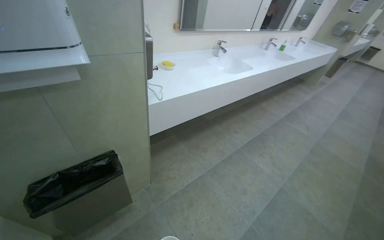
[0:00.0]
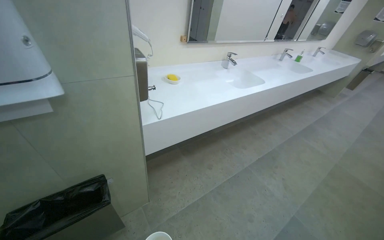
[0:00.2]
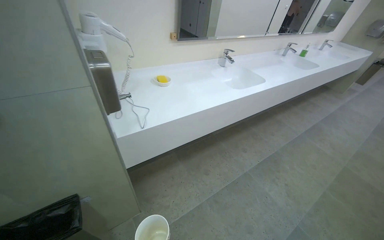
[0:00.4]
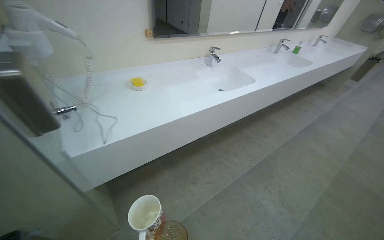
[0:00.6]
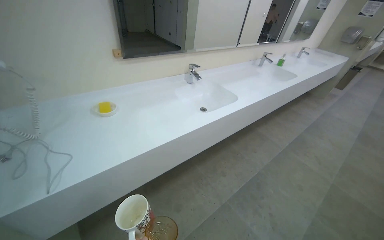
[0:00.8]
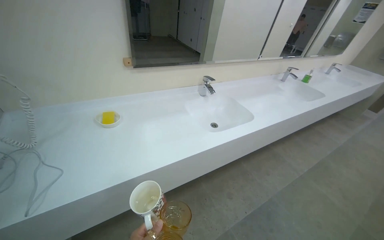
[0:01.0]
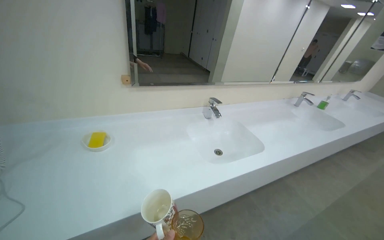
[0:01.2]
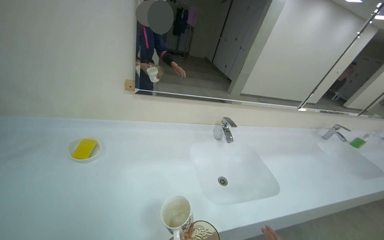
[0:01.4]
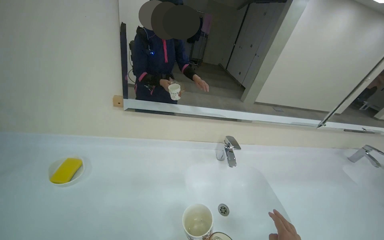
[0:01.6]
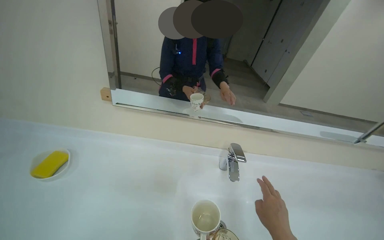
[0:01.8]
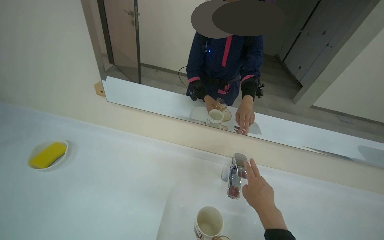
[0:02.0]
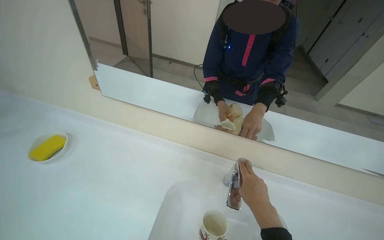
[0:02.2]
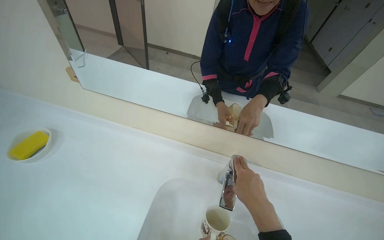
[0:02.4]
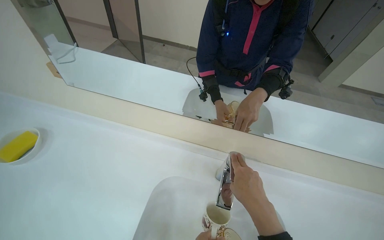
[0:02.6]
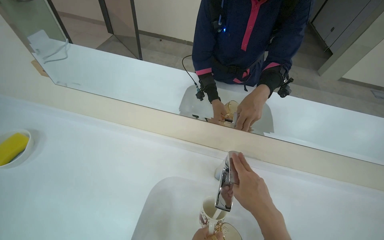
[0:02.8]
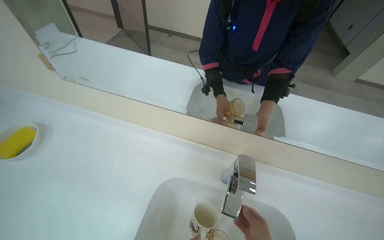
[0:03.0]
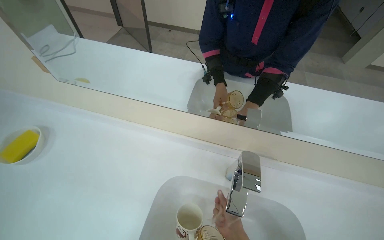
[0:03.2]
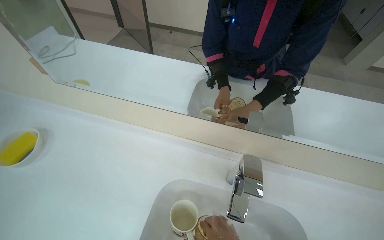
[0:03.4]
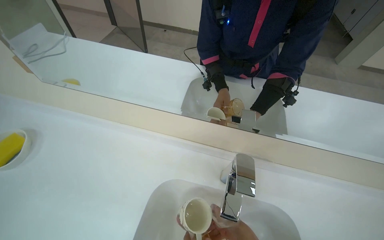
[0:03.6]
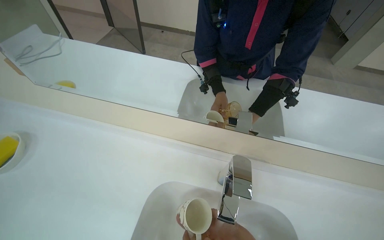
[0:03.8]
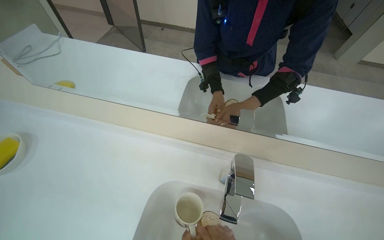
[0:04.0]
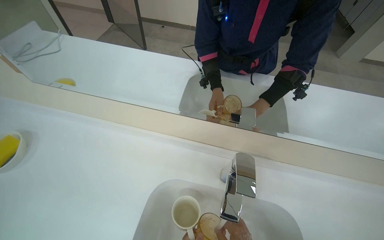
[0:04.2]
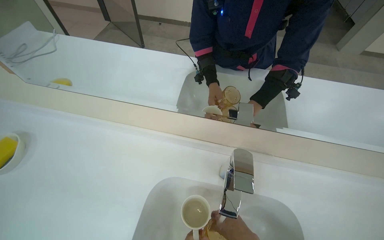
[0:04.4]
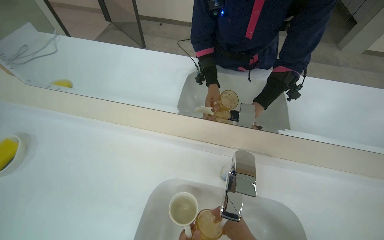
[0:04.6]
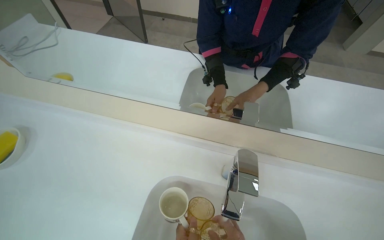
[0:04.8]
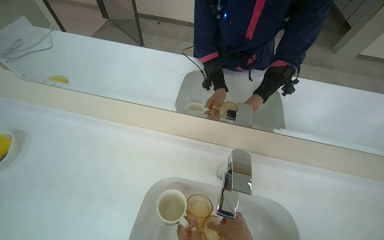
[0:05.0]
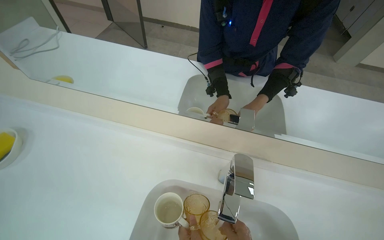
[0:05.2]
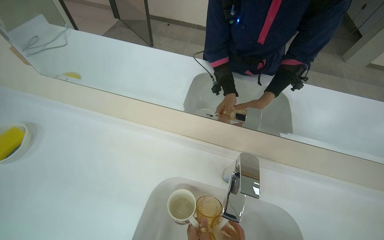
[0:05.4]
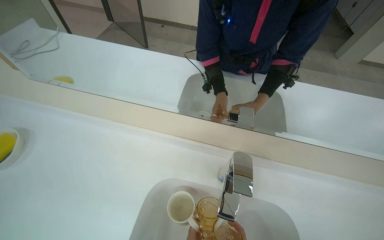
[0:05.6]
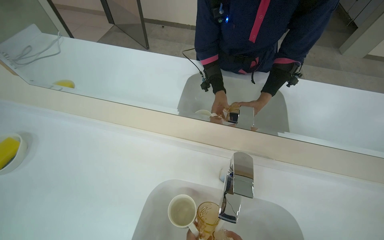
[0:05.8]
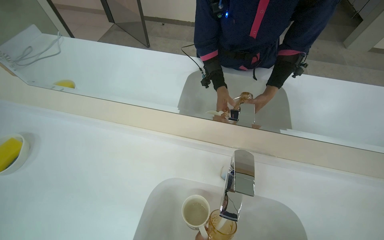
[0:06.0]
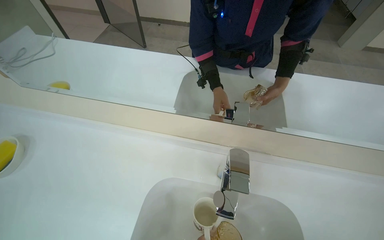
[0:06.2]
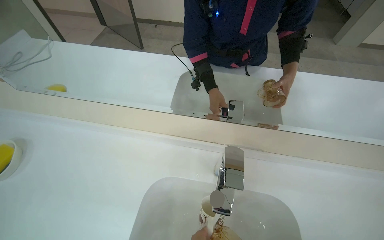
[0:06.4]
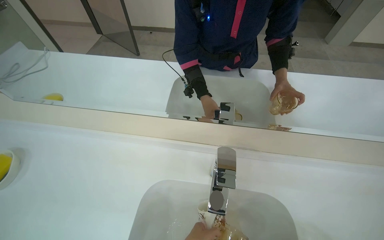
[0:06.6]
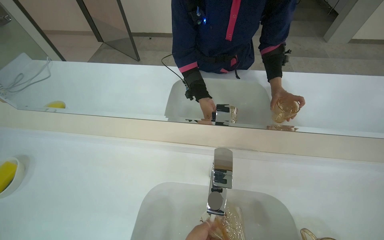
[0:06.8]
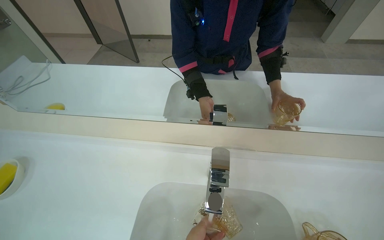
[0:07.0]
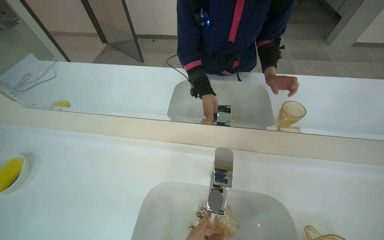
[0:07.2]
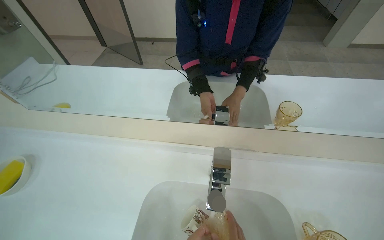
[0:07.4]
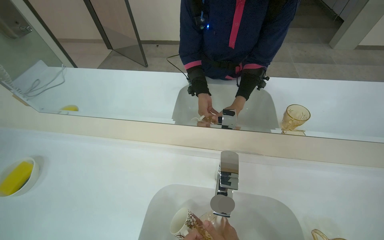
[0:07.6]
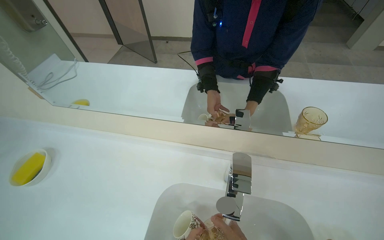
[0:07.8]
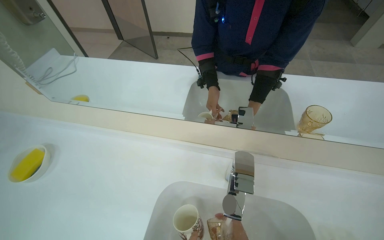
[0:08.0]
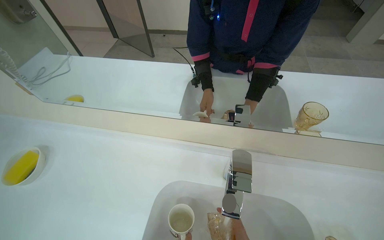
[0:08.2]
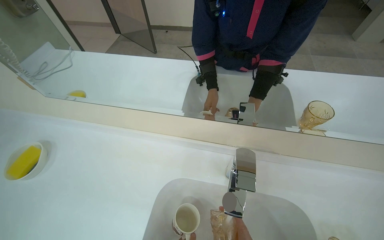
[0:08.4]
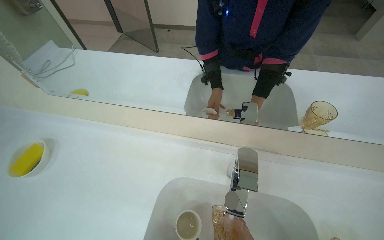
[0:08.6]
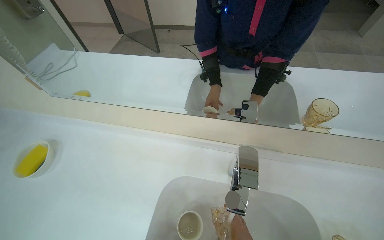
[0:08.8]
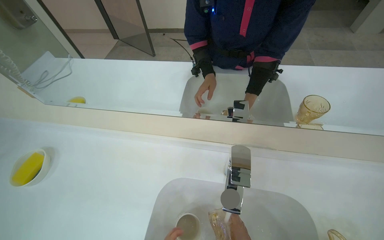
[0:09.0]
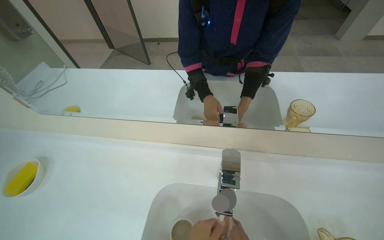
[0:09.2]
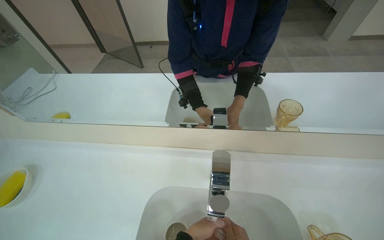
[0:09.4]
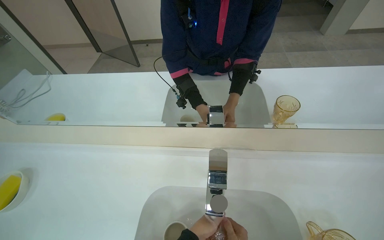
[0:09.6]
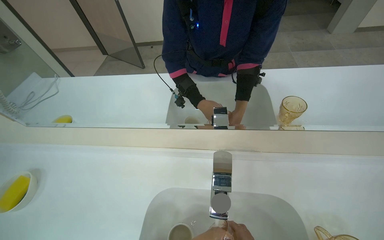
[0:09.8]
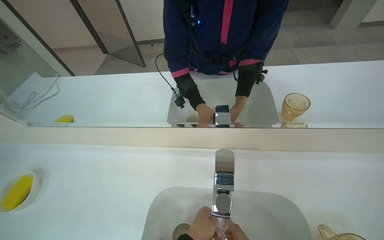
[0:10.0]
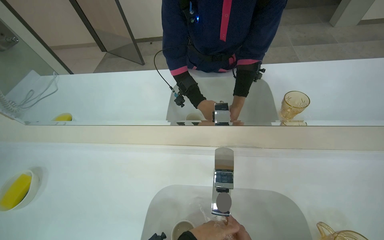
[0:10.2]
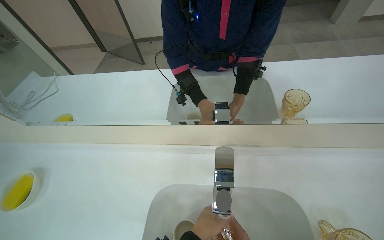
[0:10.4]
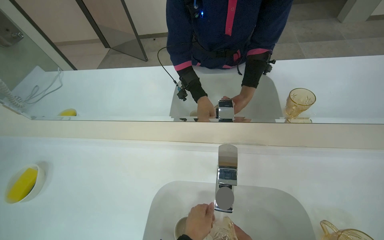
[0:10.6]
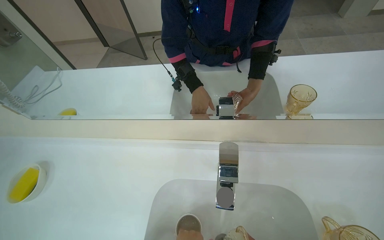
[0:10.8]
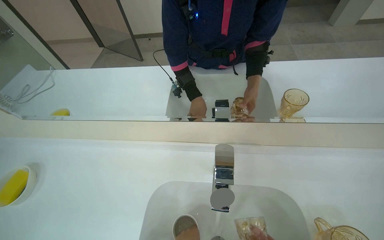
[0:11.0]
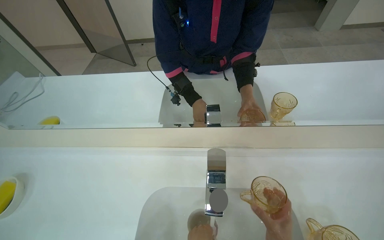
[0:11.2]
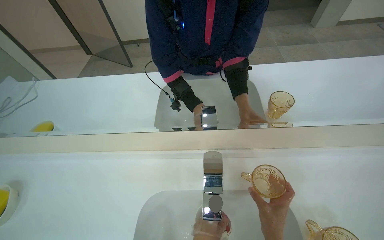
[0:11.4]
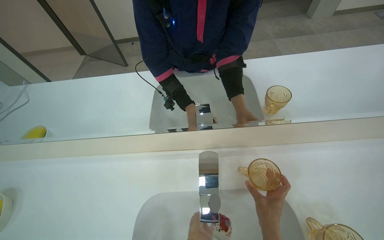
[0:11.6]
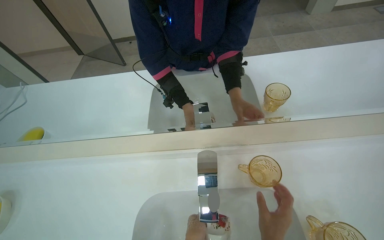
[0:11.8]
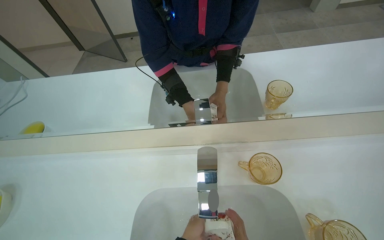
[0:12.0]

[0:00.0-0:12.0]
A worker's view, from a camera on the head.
Job: cleaning kitchen.
The whole recording: Washing cups in sink. The worker washes several cups in the sink.
0:00.0 to 0:01.6: The head travels about 1.5 m. The wearer's head swings approximately 30 degrees to the left. The view tilts roughly 10 degrees upward.
0:01.6 to 0:03.0: The head travels approximately 50 cm. The wearer's head swings roughly 25 degrees to the left. The wearer looks about 15 degrees further downward.

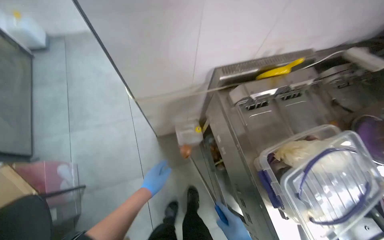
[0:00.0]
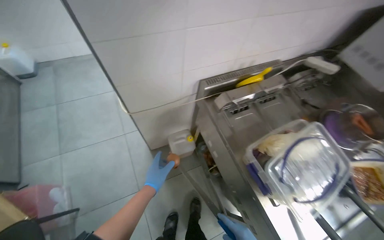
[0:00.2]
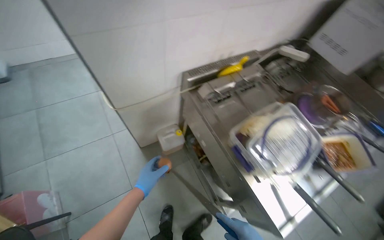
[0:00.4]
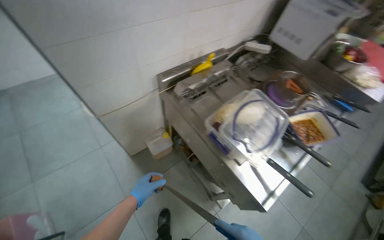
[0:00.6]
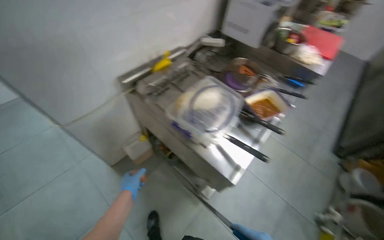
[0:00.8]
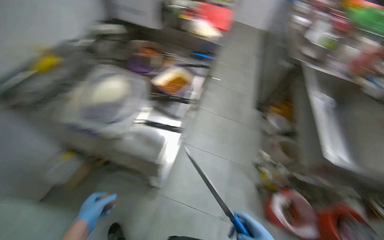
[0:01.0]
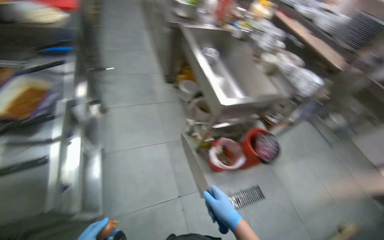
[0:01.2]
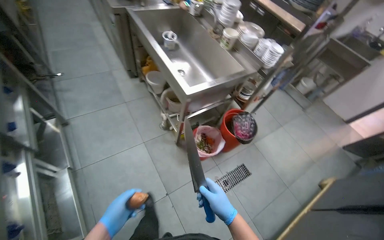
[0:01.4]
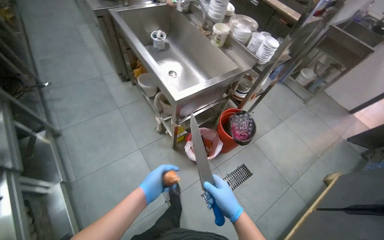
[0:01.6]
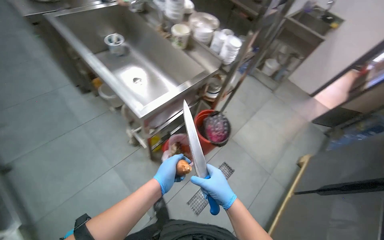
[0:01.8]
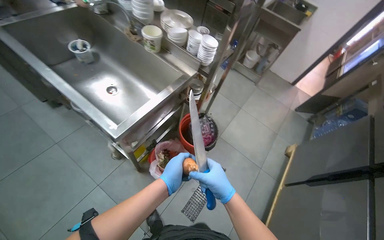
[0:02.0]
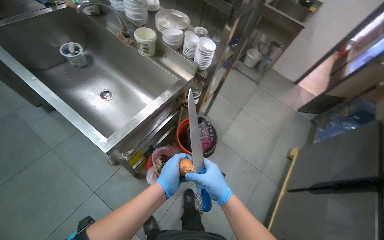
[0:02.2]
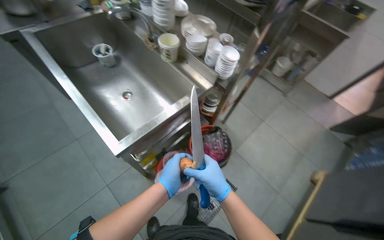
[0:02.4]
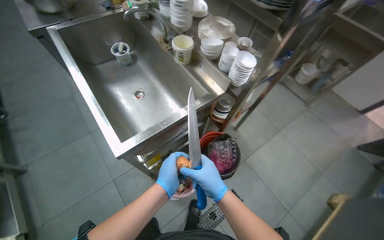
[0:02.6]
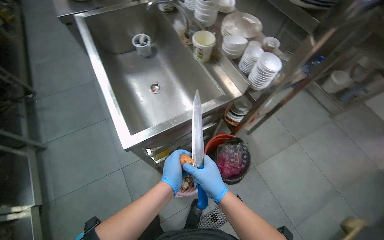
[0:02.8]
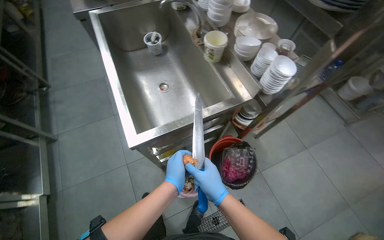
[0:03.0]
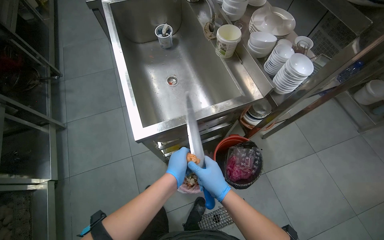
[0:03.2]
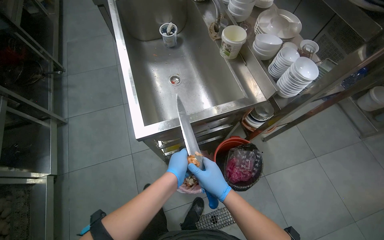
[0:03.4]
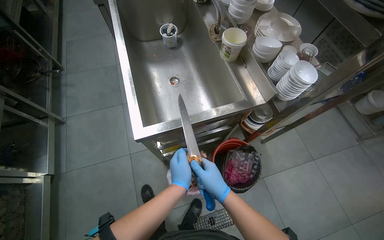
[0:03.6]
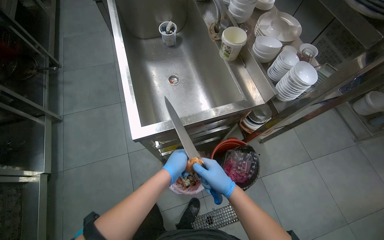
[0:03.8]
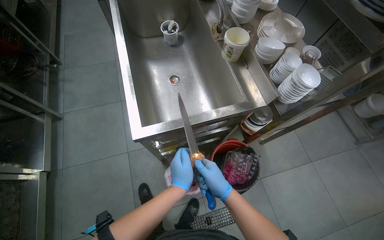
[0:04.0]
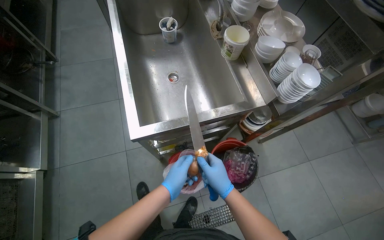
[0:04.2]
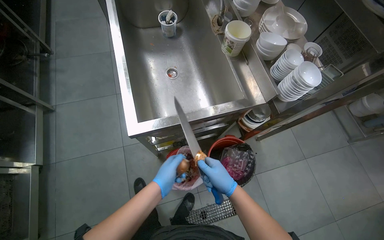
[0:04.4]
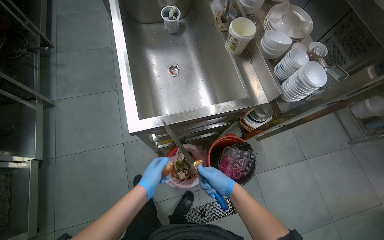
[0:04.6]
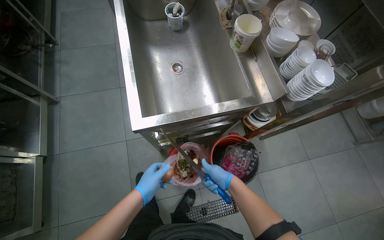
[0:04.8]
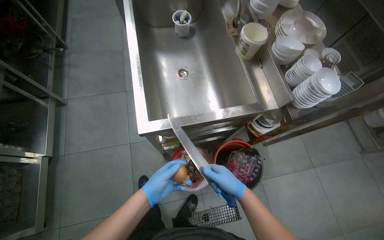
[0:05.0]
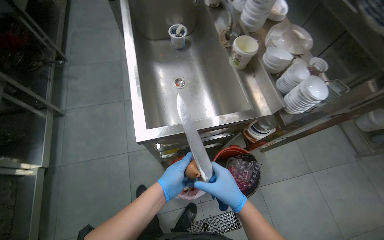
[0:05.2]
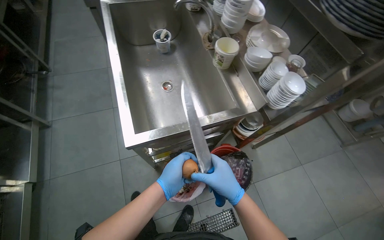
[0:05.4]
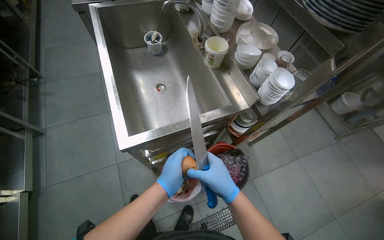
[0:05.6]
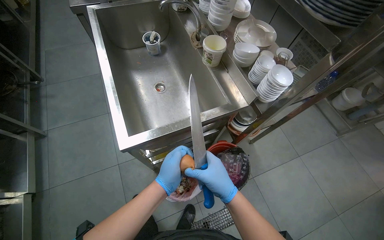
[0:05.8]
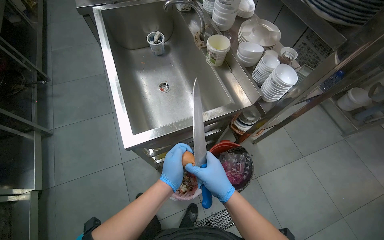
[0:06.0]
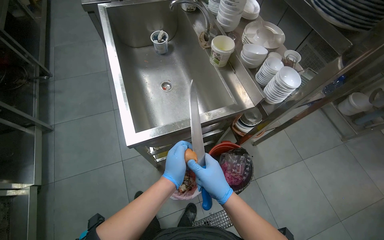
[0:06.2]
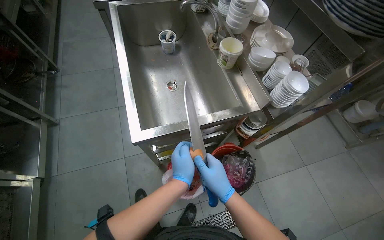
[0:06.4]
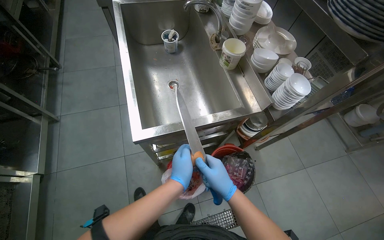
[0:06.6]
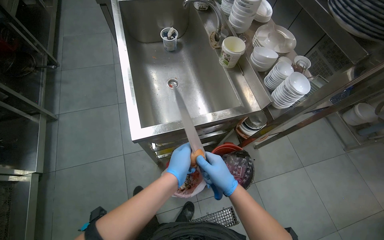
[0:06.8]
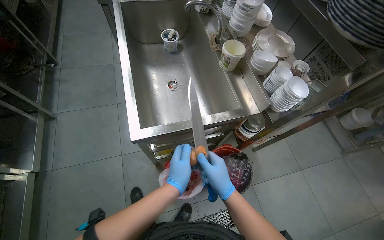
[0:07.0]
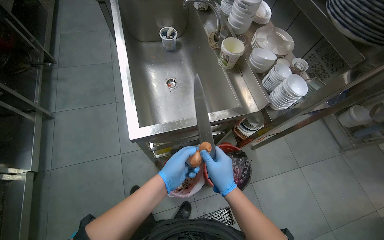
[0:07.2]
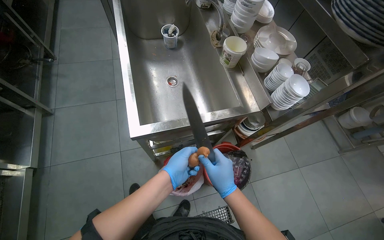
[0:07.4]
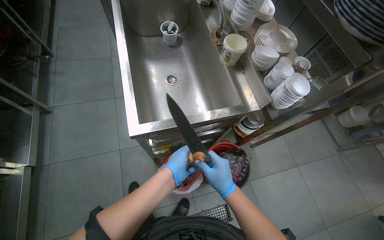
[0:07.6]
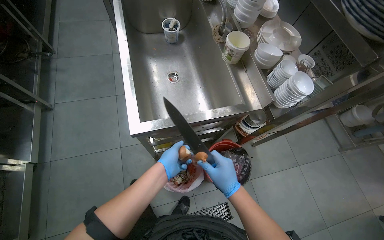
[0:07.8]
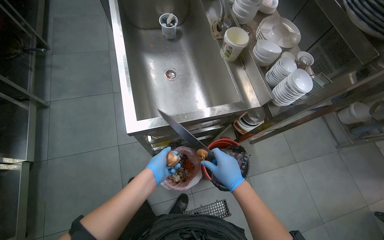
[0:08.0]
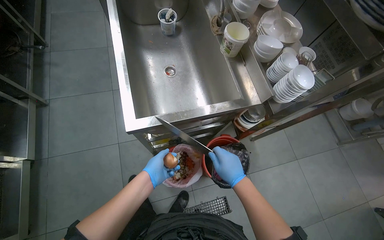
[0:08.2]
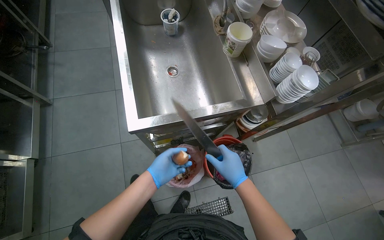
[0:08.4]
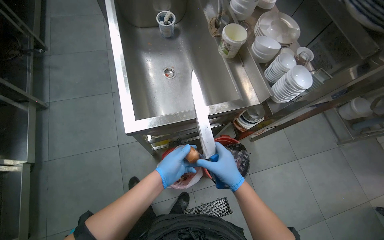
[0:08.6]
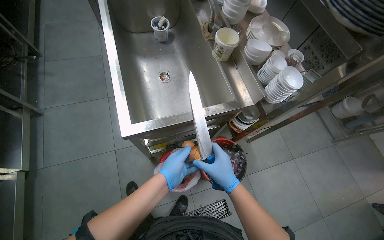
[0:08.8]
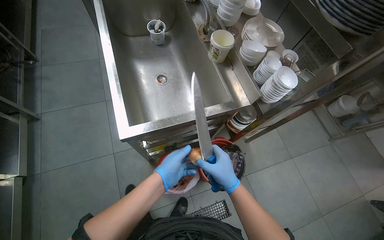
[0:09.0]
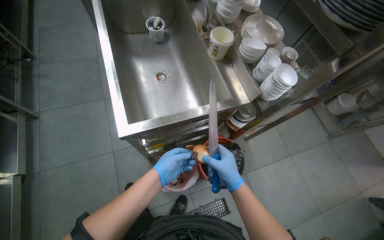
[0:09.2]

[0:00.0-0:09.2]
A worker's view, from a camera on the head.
Job: cooking food.
The whole recording: Preparing onions. The worker takes the onion from below and prepares it.
0:00.0 to 0:01.6: The head travels about 1 m. The head rotates approximately 105 degrees to the right.
0:01.6 to 0:03.0: The camera travels some 50 cm.
0:03.0 to 0:04.6: The left hand moves to the left, some 10 cm. Meanwhile the right hand goes some 10 cm farther from the camera.
0:04.6 to 0:06.2: The left hand heads to the right, covering some 10 cm. The right hand goes some 15 cm nearer to the camera.
0:06.2 to 0:07.6: The hands work in one place, with small movements.
